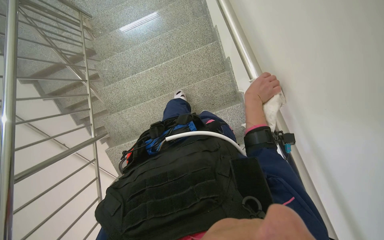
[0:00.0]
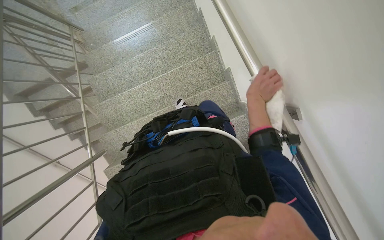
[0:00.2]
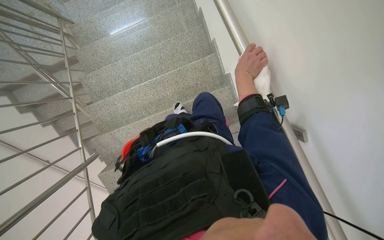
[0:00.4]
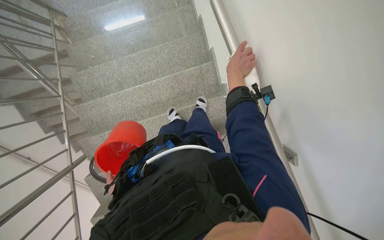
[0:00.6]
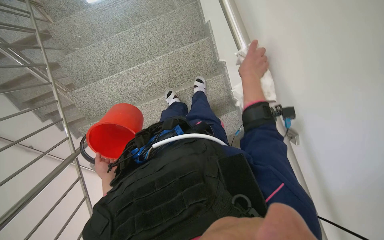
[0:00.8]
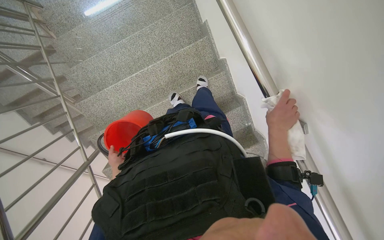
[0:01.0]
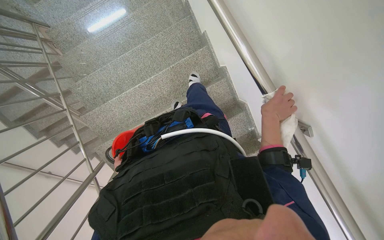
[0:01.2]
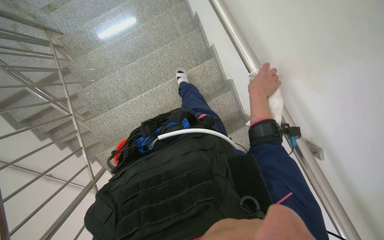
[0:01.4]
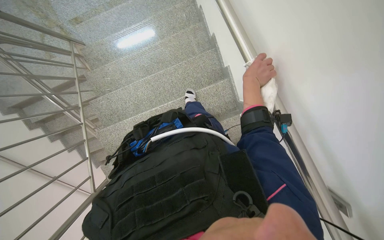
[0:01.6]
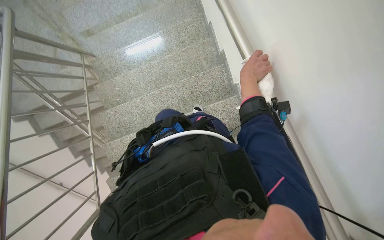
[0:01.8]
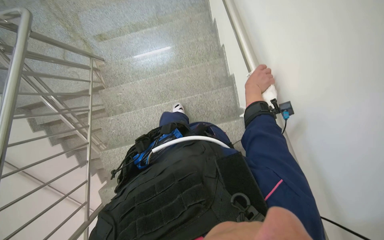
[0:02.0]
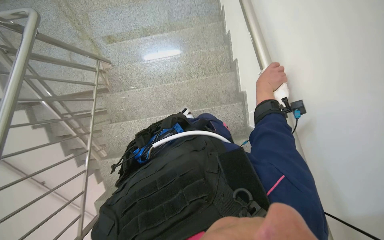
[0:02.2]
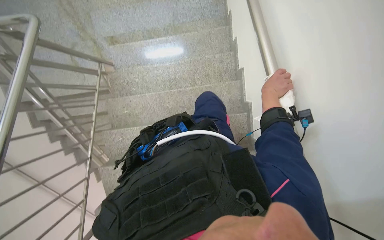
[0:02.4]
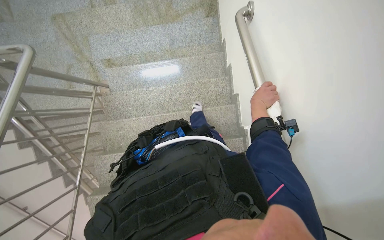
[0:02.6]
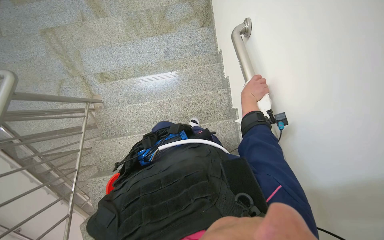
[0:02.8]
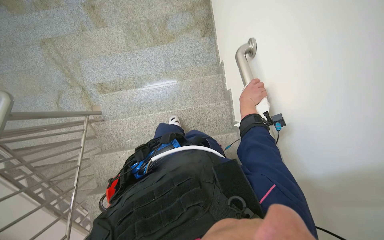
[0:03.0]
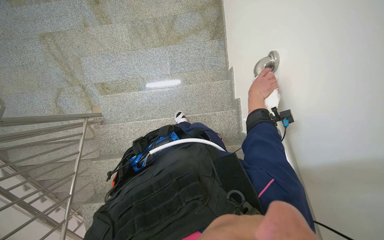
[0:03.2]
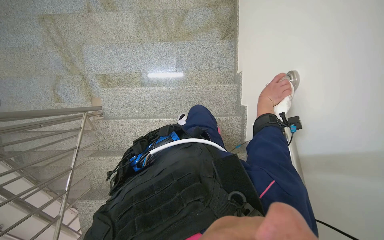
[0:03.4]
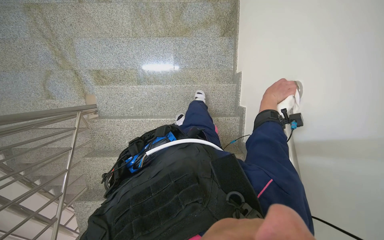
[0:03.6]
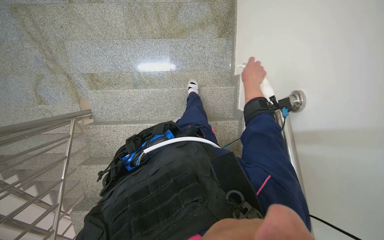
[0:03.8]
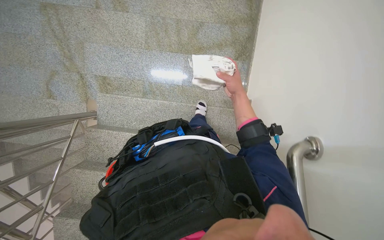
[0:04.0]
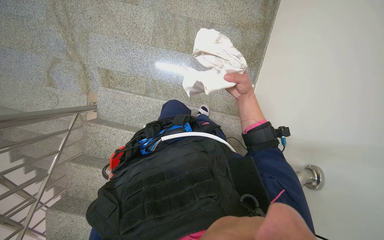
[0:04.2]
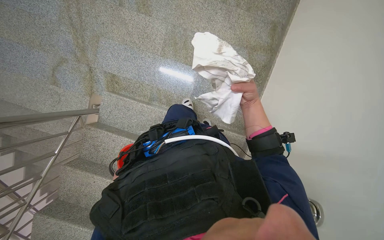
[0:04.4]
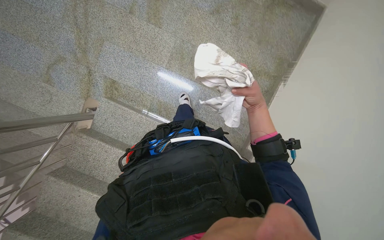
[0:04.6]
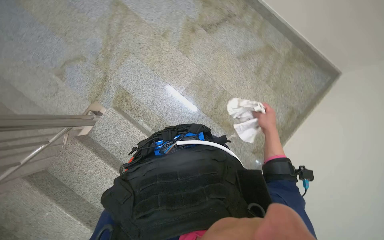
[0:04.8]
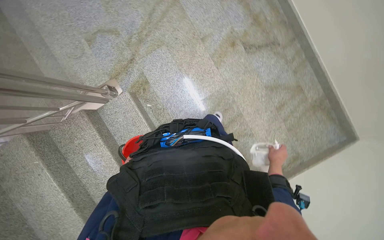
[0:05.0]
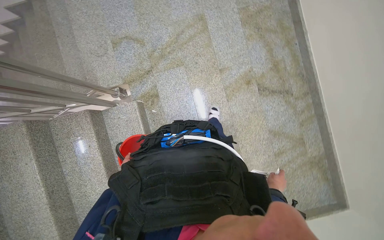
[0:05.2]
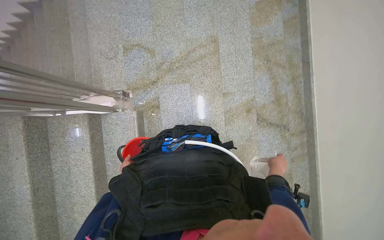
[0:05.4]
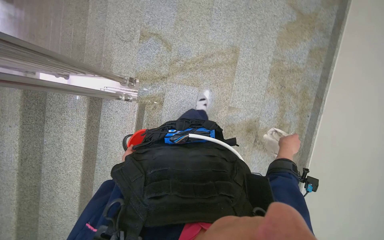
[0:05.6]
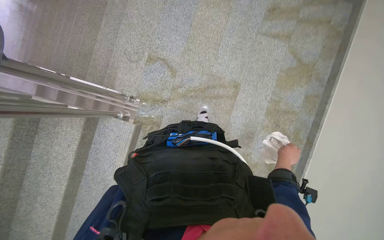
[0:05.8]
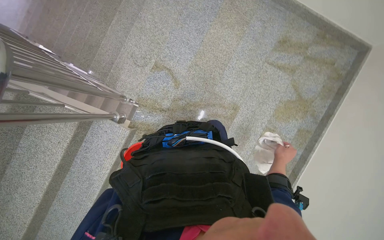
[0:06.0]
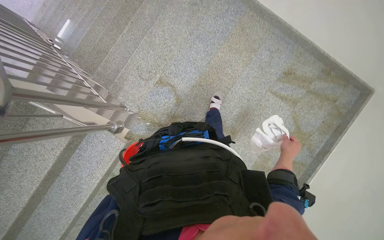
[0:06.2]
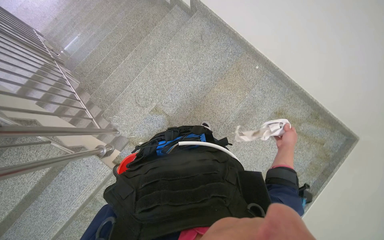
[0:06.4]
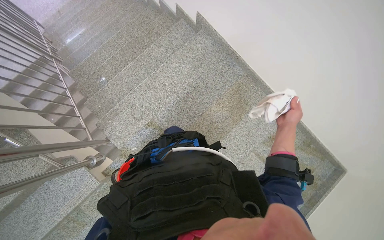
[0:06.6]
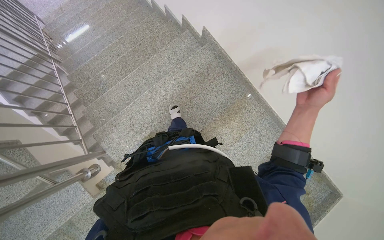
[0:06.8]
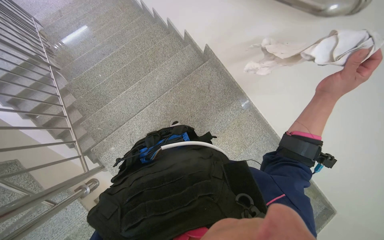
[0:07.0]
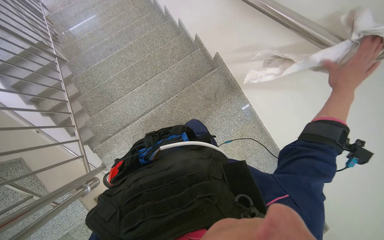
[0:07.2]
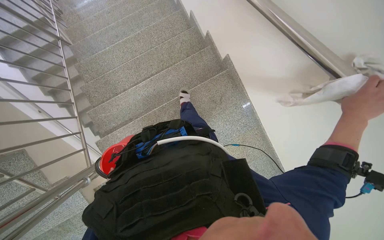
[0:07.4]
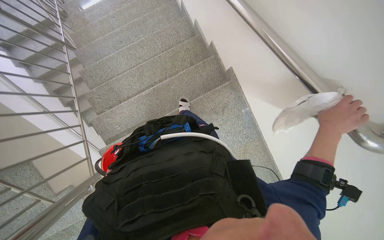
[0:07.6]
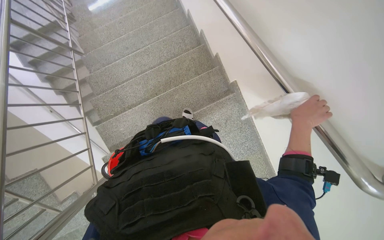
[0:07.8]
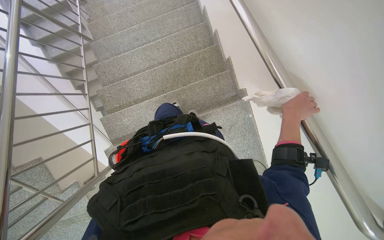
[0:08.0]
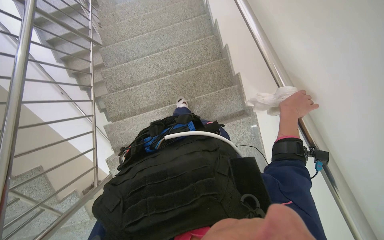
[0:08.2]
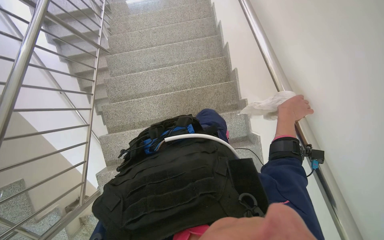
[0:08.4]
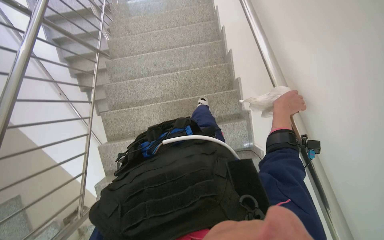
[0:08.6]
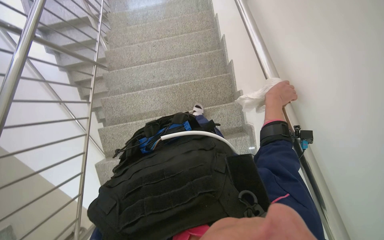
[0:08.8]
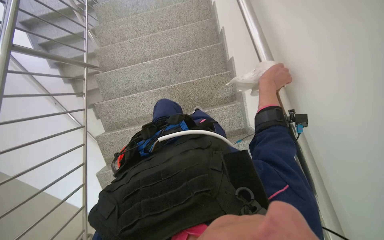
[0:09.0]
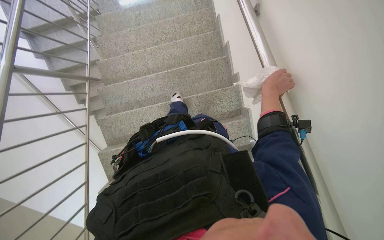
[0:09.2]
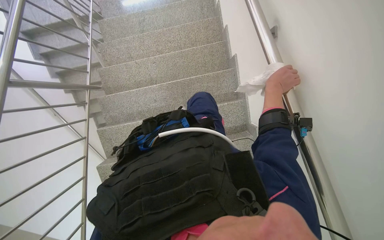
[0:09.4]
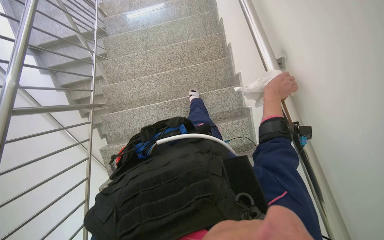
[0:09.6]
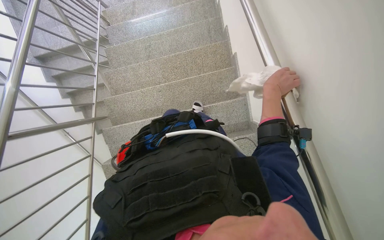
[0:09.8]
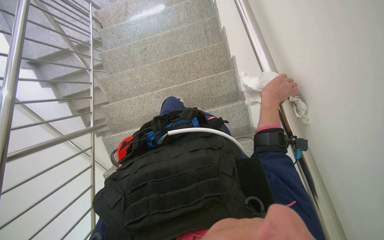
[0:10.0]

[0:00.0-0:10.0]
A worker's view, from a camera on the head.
Job: wiping surfaces.
The whole recording: Wiping staircase handrail. The worker wipes the metal handrail of the staircase with a white cloth.
0:00.0 to 0:01.4: The wearer moves approximately 40 cm.
0:08.6 to 0:10.0: The head travels approximately 50 cm.

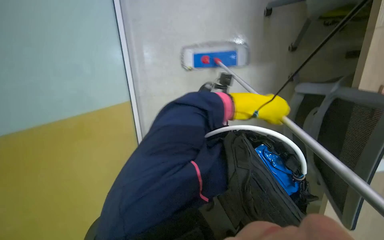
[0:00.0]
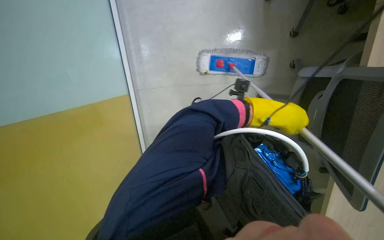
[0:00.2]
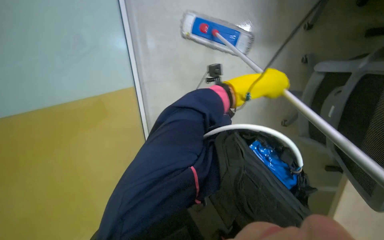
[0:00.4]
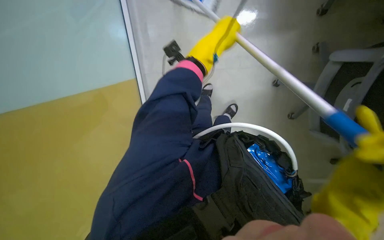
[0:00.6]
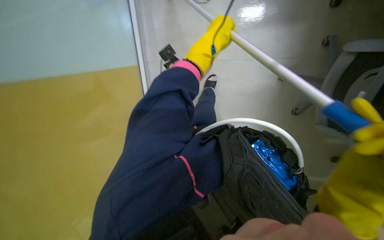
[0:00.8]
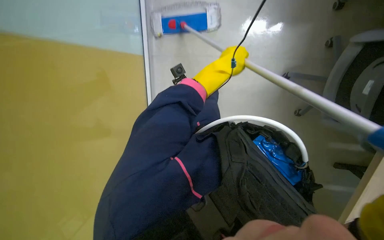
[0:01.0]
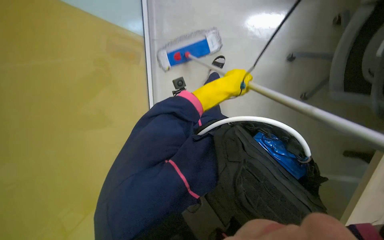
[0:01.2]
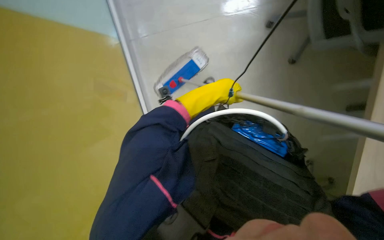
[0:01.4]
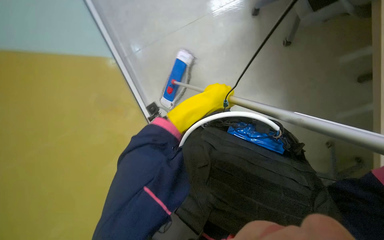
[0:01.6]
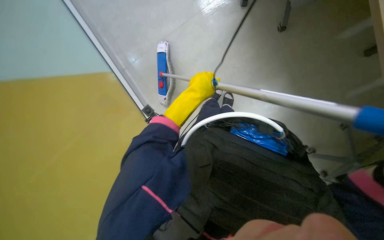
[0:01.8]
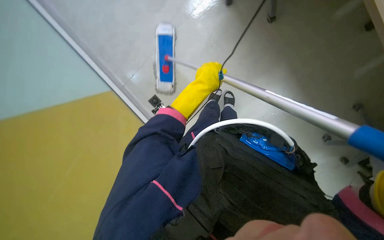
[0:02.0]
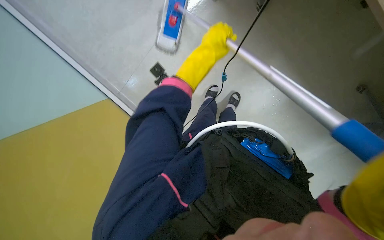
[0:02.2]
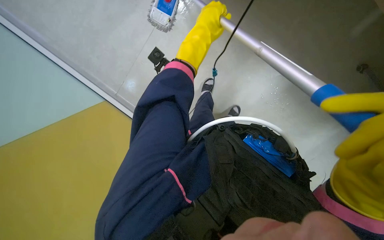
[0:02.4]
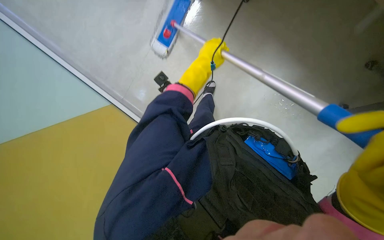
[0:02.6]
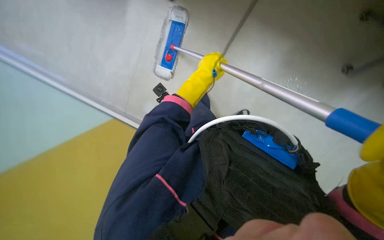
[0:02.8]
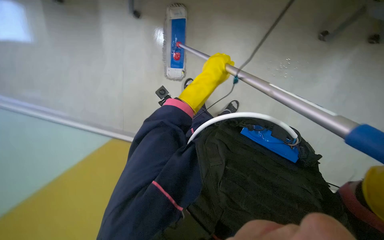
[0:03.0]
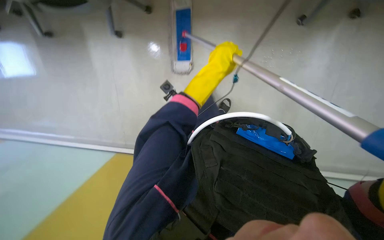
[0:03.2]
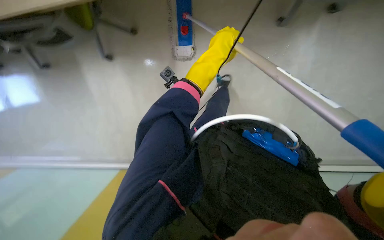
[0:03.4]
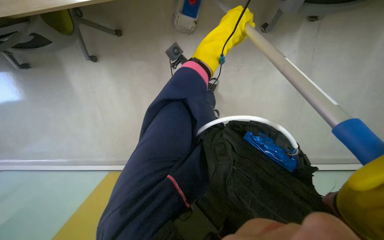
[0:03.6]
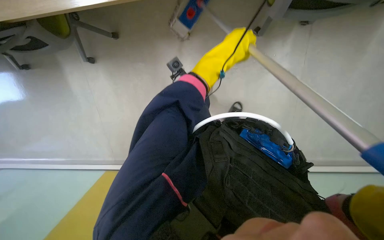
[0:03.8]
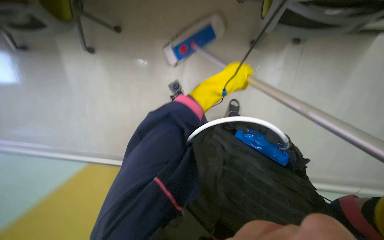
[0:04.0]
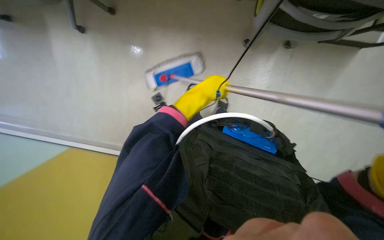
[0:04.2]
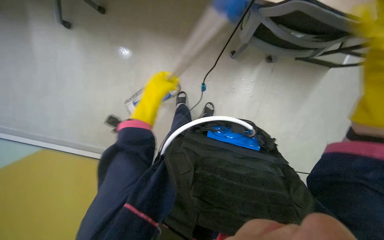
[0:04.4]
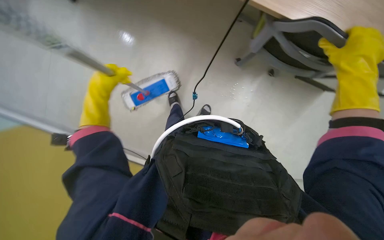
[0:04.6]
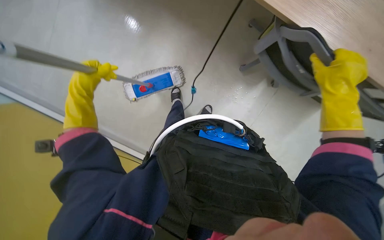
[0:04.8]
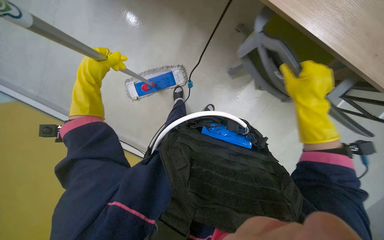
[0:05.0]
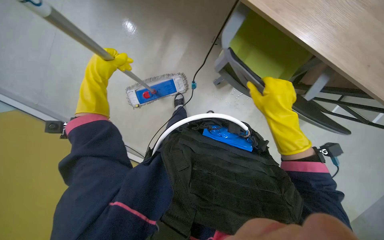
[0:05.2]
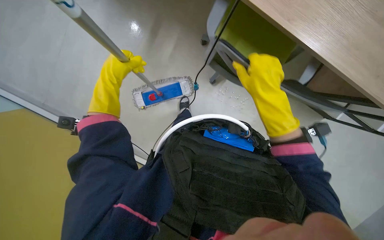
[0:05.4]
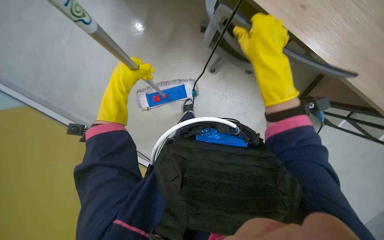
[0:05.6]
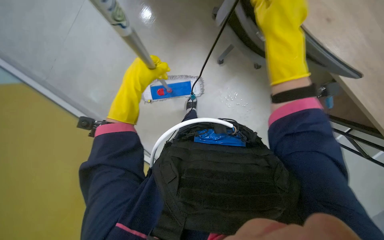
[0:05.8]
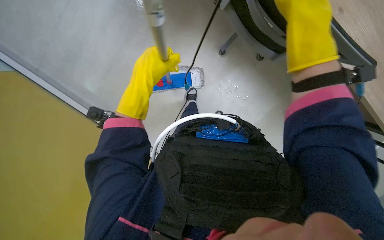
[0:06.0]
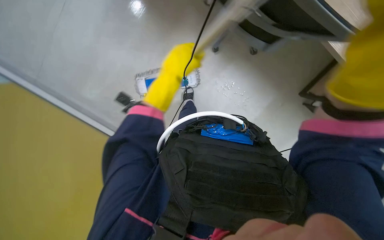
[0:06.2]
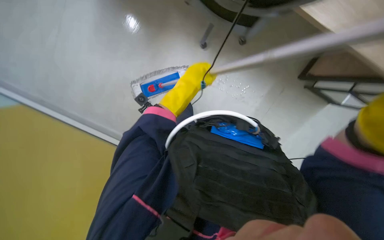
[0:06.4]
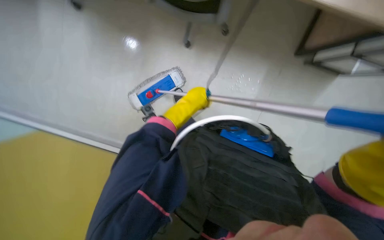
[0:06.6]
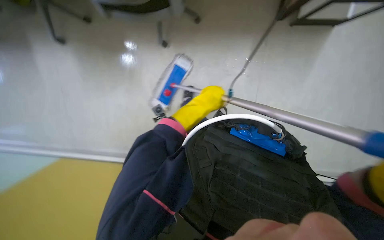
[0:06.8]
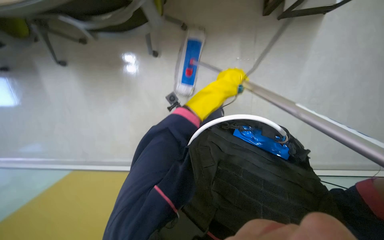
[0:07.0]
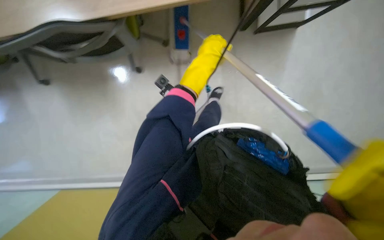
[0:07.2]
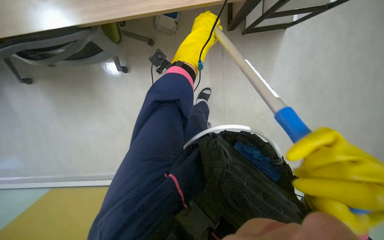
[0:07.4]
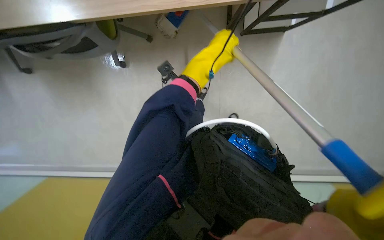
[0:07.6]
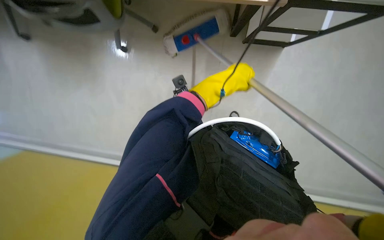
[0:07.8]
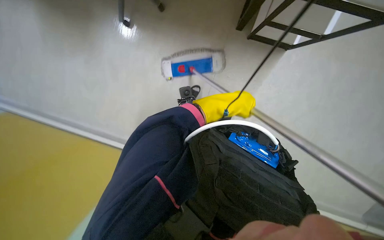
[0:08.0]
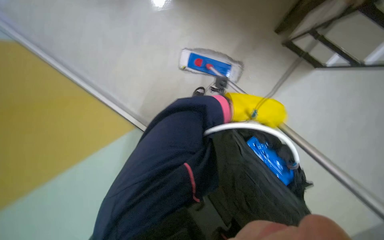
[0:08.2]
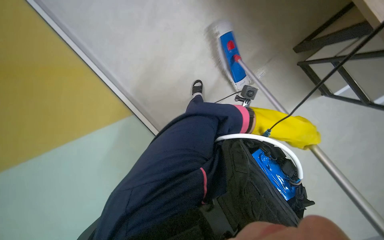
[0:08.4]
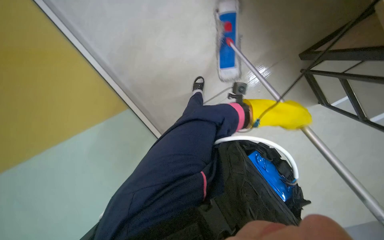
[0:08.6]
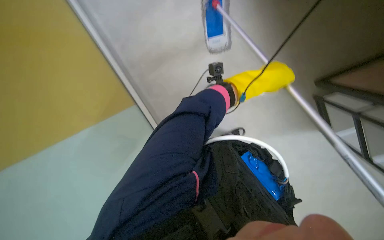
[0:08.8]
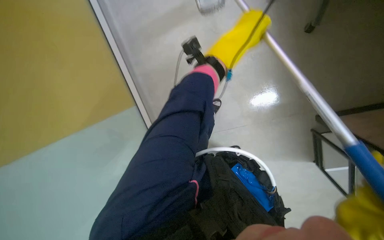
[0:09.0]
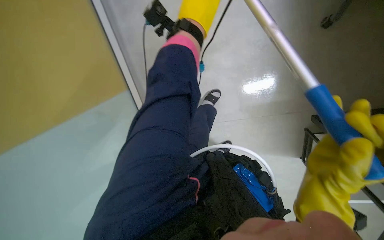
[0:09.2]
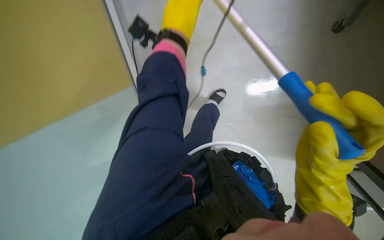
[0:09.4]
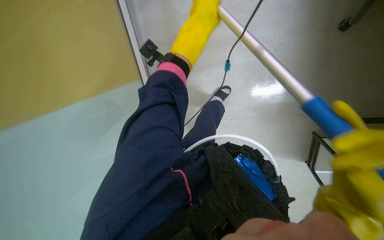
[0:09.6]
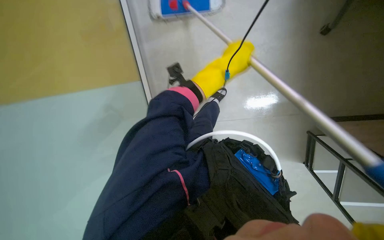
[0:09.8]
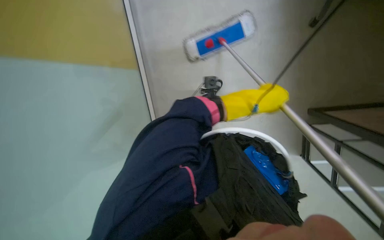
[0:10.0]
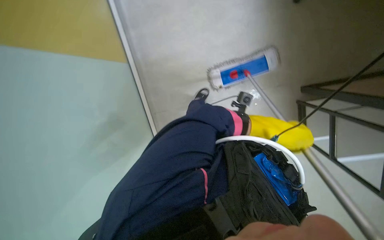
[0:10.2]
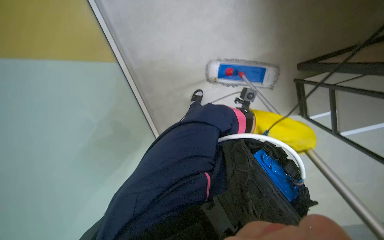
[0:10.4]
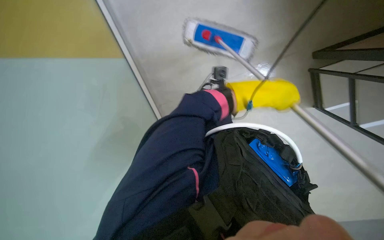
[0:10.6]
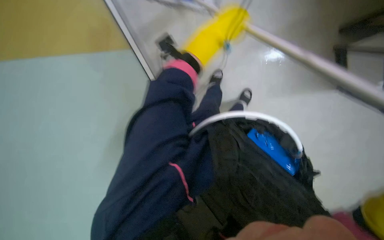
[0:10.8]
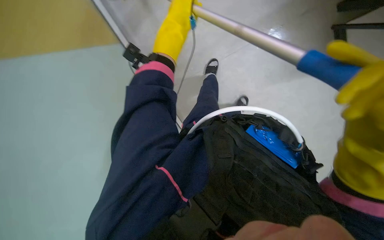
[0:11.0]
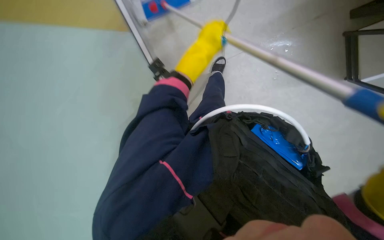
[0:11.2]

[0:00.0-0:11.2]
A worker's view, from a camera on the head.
Job: mopping floor.
The whole recording: Mopping the floor. The worker mops the floor with a flat mop, moving around furniture.
0:00.0 to 0:01.6: The scene turns approximately 25 degrees counterclockwise in the picture.
0:03.2 to 0:04.8: The left hand travels to the left and down the picture by roughly 25 cm.
0:04.8 to 0:06.4: Everything in view rotates roughly 30 degrees clockwise. The left hand goes approximately 10 cm to the right.
0:08.0 to 0:09.6: The left hand shifts about 15 cm to the left and nearer to the camera, and reaches approximately 60 cm up the picture, then returns.
0:09.6 to 0:11.2: The left hand travels to the right and back again, some 20 cm each way.
